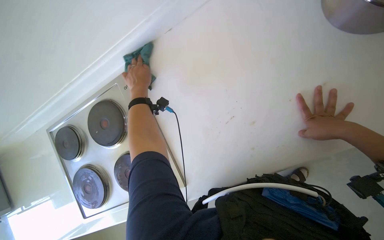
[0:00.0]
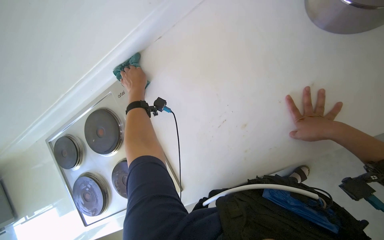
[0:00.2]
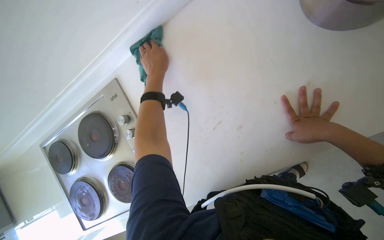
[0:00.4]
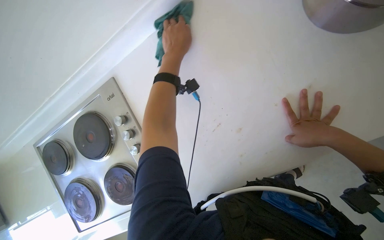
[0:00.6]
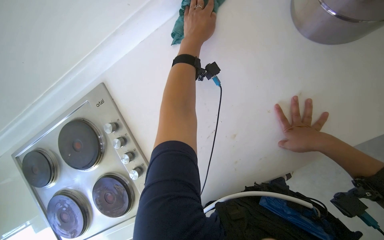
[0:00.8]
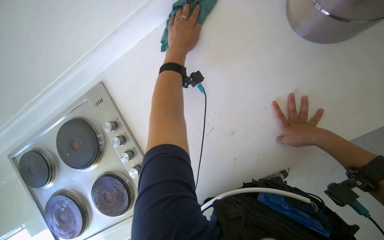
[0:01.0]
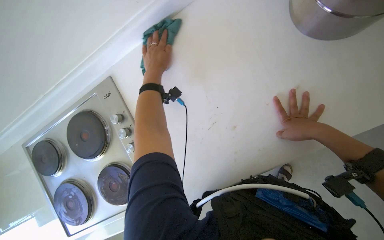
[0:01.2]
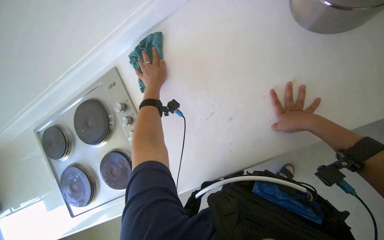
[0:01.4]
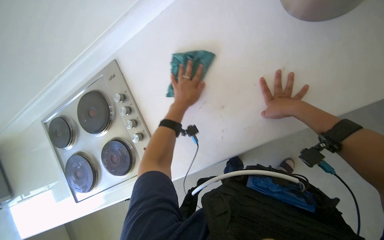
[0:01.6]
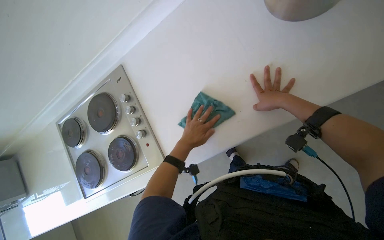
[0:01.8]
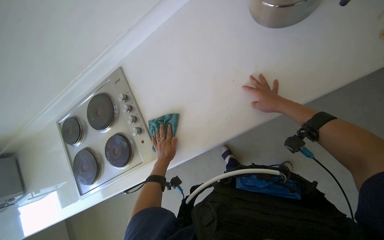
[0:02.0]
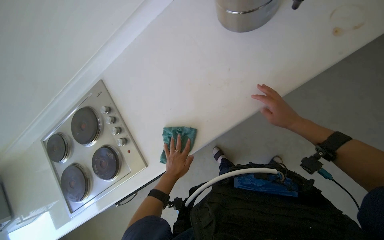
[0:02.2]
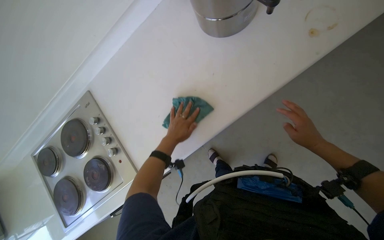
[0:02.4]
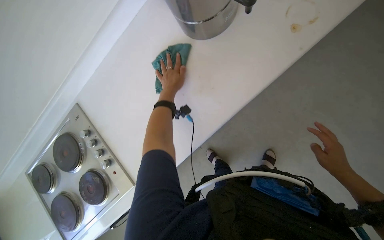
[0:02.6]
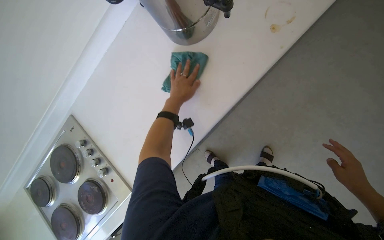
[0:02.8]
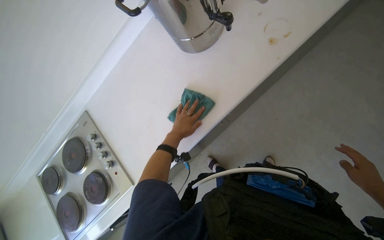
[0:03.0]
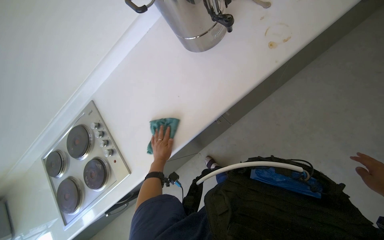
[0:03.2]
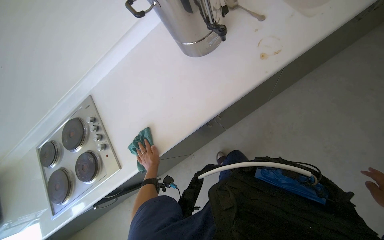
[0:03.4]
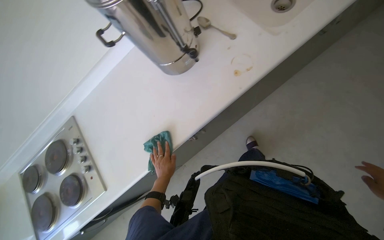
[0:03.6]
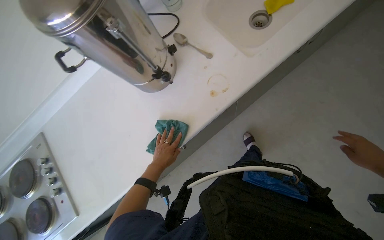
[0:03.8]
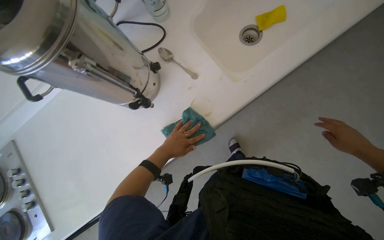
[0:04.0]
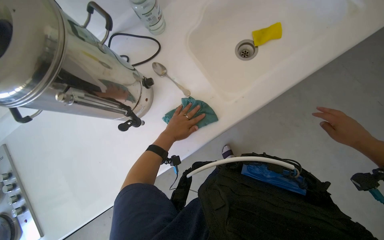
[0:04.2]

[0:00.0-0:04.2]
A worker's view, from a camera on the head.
Job: cleaning kitchen.
The whole recording: Wiping kitchen surfaces and stove. The worker wipes the kitchen counter, wall, and stove top with a green cloth.
0:00.0 to 0:01.4: The left hand reaches some 25 cm to the right, then returns.
0:01.4 to 0:02.8: The left hand shifts approximately 35 cm to the right, and goes down the picture and returns, some 35 cm each way. The right hand travels down the picture and to the right by roughly 50 cm.
0:02.8 to 0:04.2: The camera is carried about 40 cm.

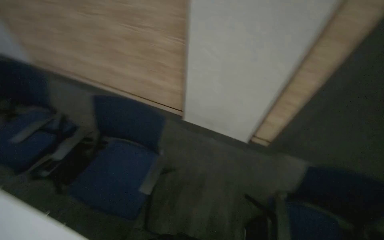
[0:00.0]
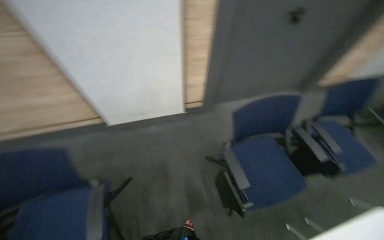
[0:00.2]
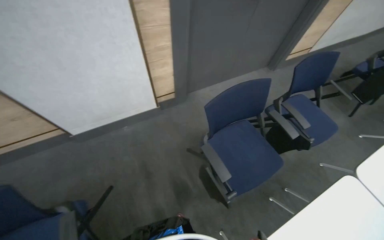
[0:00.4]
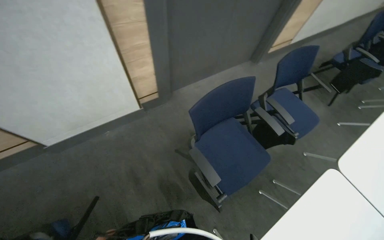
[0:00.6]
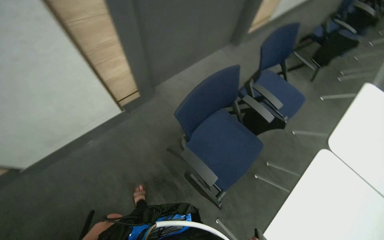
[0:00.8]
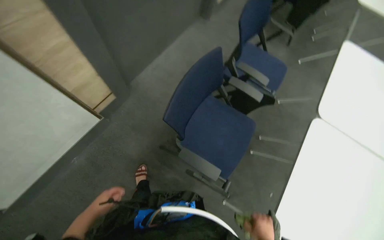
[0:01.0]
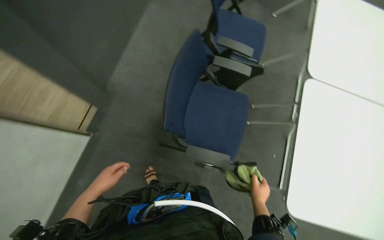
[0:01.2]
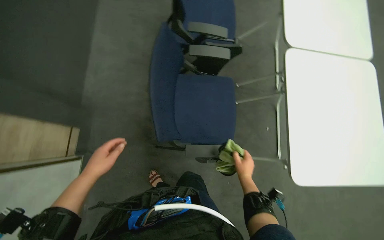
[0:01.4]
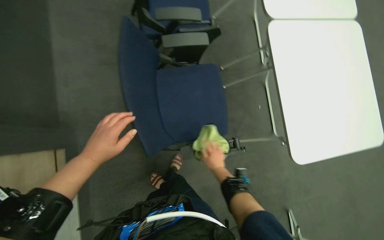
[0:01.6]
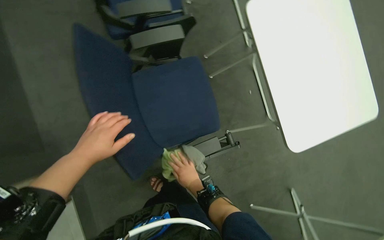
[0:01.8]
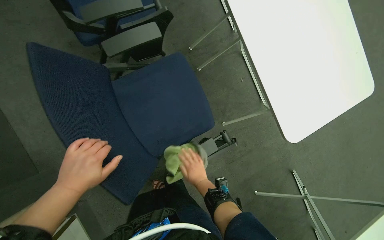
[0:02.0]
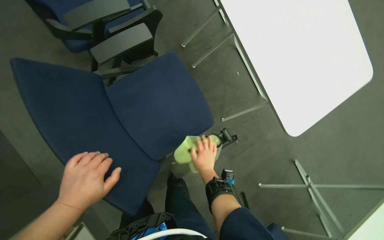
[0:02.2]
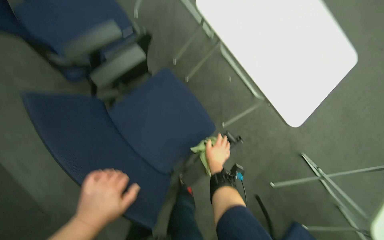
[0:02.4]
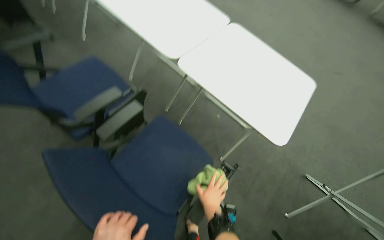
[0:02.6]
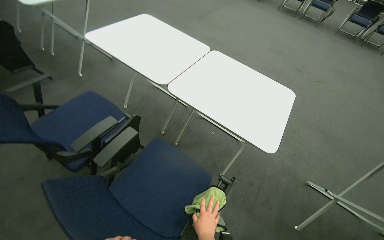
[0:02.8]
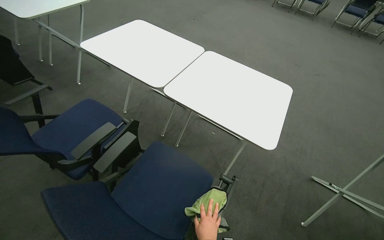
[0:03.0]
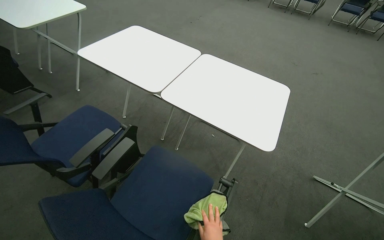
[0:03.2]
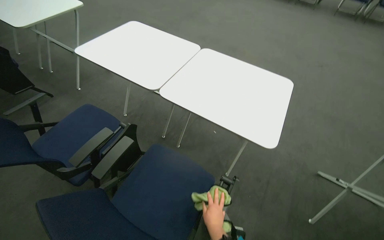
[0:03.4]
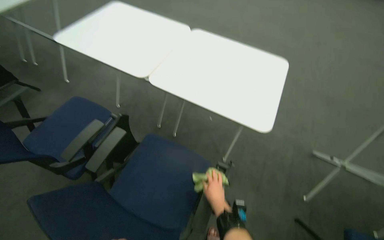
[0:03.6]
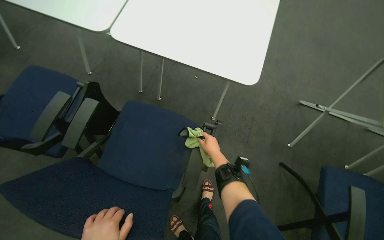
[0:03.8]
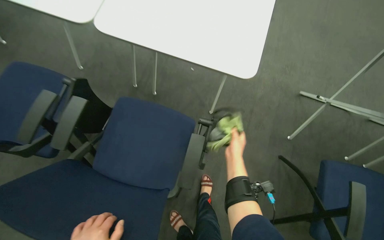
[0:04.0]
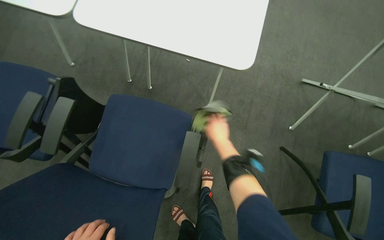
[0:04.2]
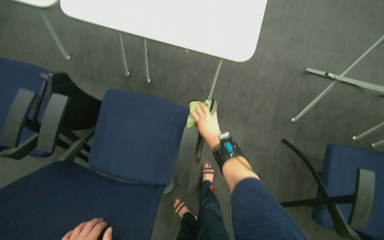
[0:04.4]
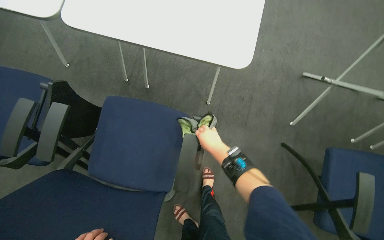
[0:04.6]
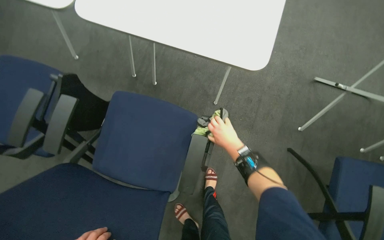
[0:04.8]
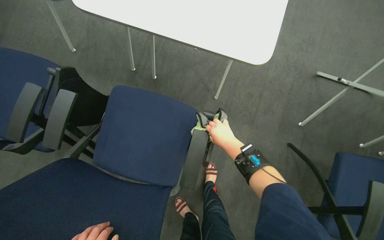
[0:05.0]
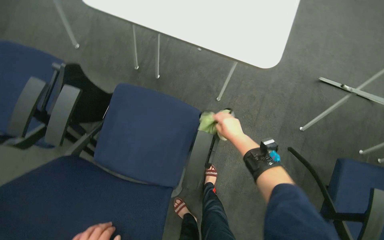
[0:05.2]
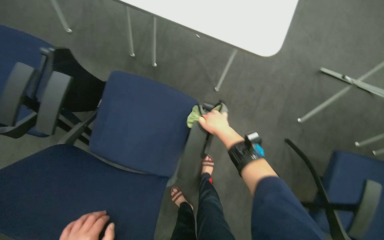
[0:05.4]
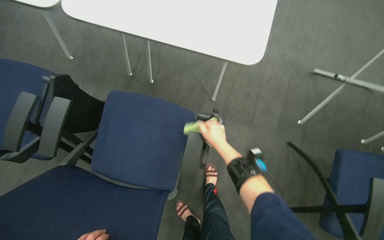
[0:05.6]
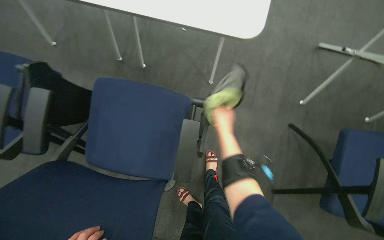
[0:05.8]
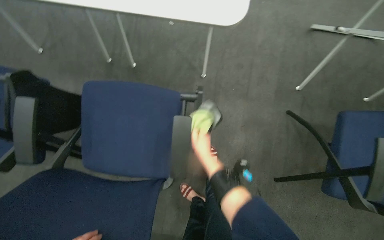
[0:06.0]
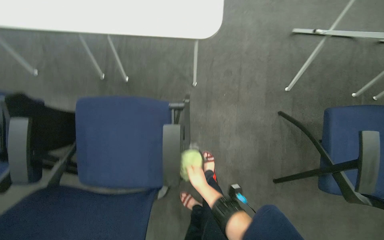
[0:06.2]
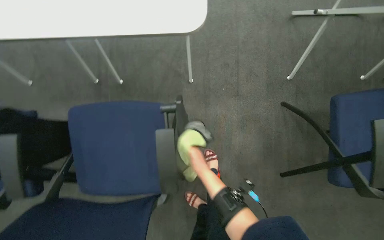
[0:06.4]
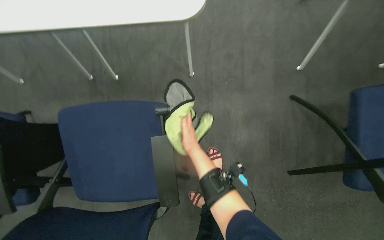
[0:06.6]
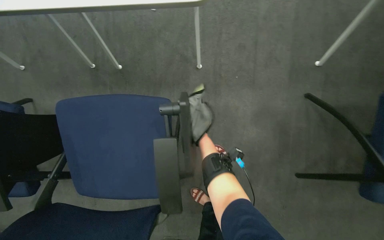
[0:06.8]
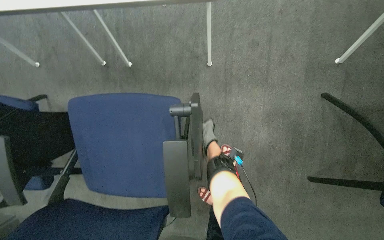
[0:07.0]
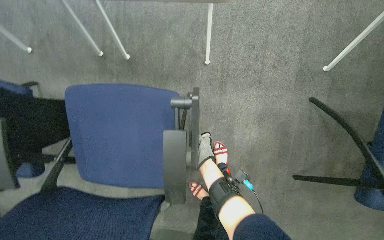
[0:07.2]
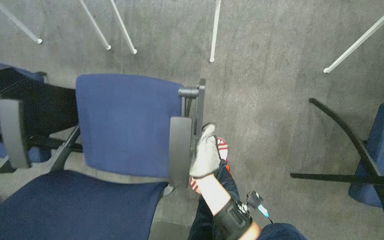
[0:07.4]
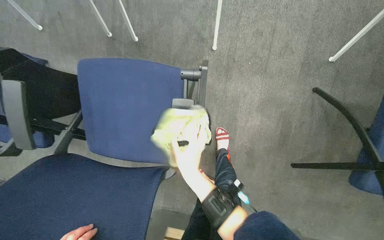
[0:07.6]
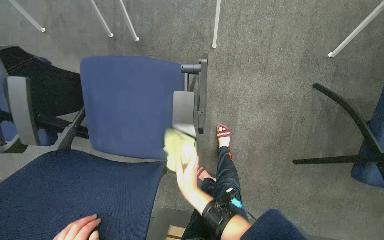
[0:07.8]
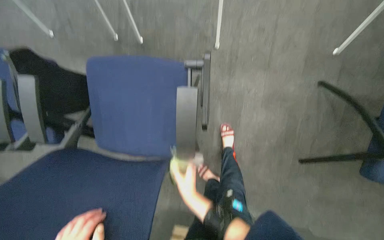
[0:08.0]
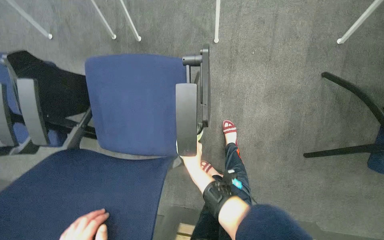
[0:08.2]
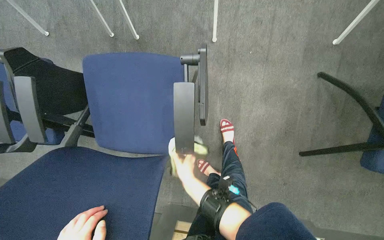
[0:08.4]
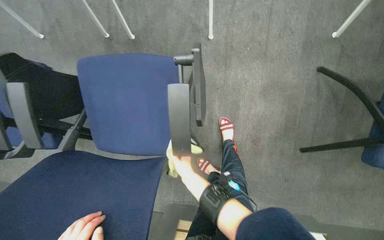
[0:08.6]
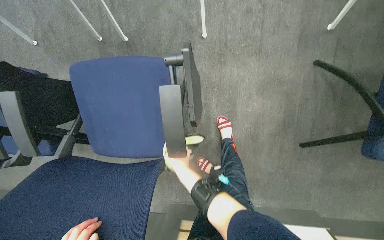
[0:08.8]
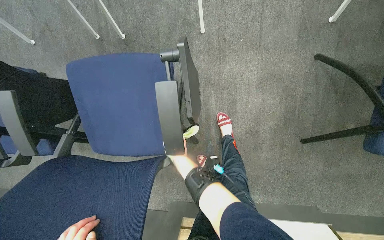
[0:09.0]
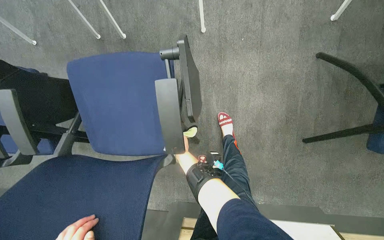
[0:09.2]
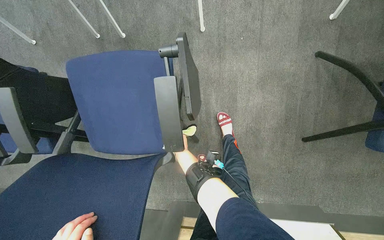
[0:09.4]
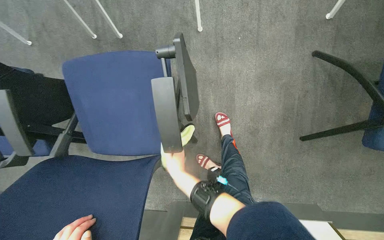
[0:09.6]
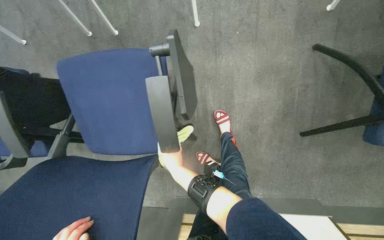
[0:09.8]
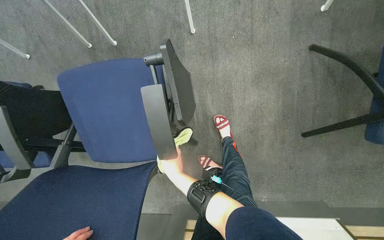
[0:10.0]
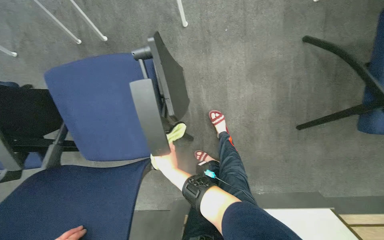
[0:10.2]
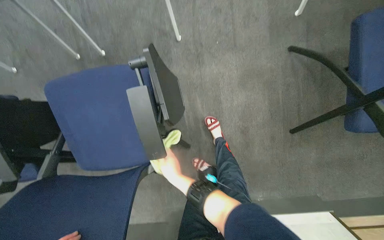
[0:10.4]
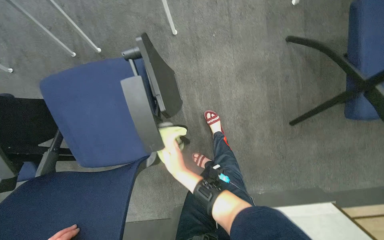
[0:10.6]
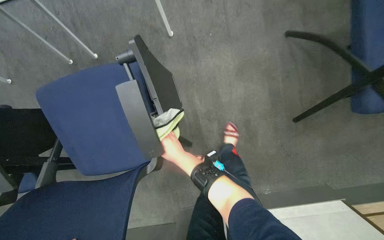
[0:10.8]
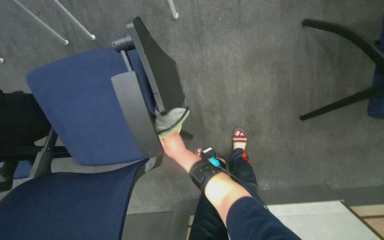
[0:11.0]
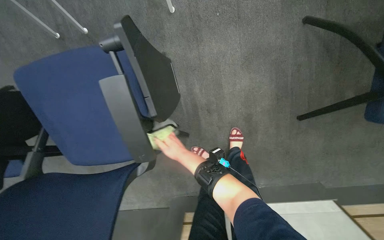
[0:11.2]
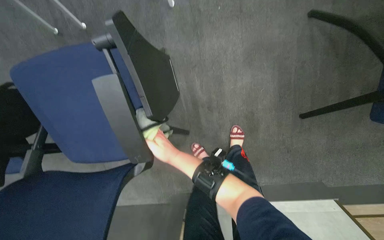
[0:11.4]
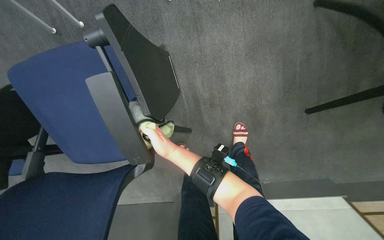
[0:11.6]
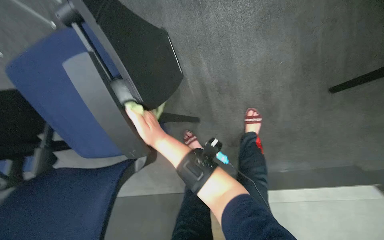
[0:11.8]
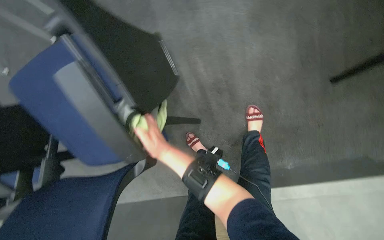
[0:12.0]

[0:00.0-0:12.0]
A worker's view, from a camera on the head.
Job: wiping surfaces.
The whole recording: Wiping conference room chairs. The worker wipes the seats, backrests, and frames of conference room chairs with a cloth.
0:00.0 to 0:01.6: The wearer moves some 60 cm. The wearer's head swings roughly 115 degrees to the right. The camera pitches downward, by approximately 50 degrees.
0:01.6 to 0:03.0: The camera pitches upward, by roughly 20 degrees. The scene turns some 50 degrees counterclockwise in the picture.
0:03.0 to 0:04.4: The camera pitches downward, by some 30 degrees.
0:06.0 to 0:07.6: The right hand goes roughly 10 cm down the picture.
0:07.6 to 0:09.0: The right hand swings nearer and farther, approximately 15 cm each way, with 2 reversals.
0:10.4 to 0:12.0: The wearer looks some 15 degrees further downward.

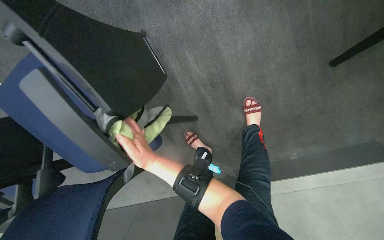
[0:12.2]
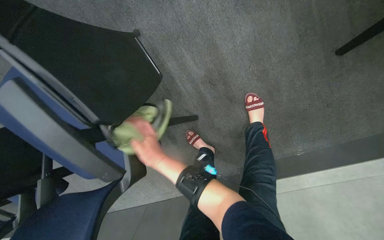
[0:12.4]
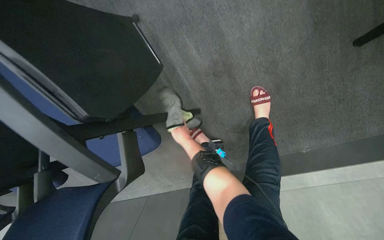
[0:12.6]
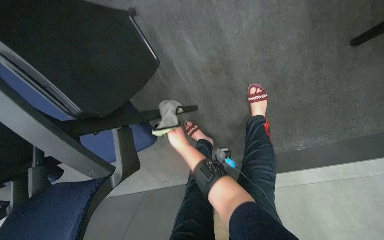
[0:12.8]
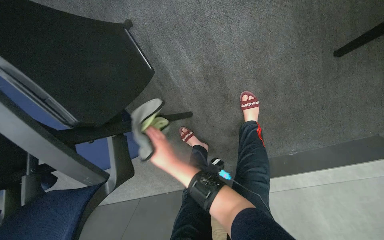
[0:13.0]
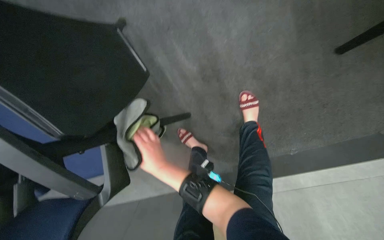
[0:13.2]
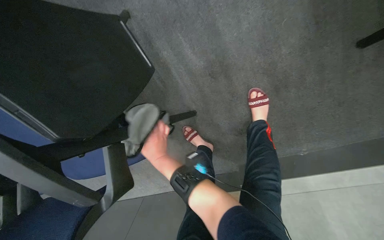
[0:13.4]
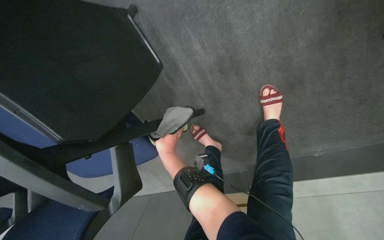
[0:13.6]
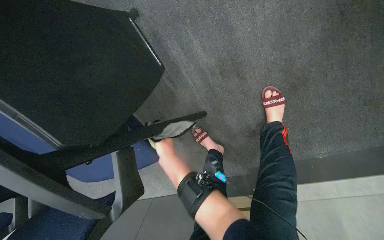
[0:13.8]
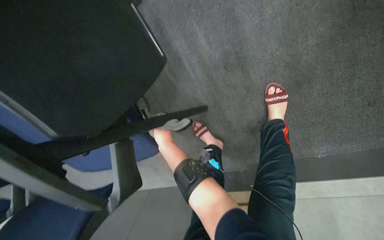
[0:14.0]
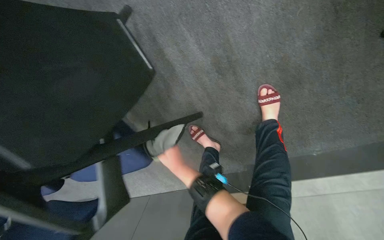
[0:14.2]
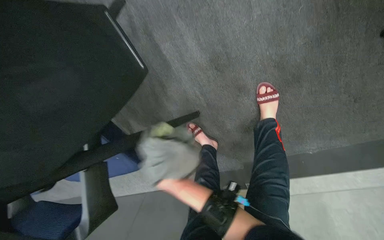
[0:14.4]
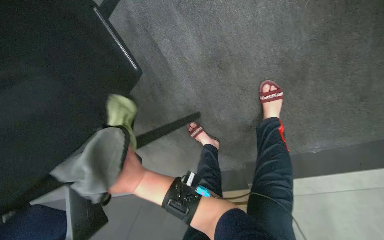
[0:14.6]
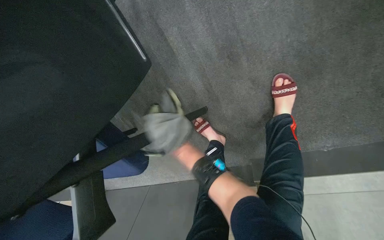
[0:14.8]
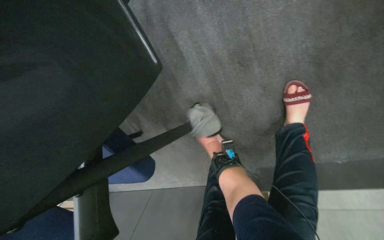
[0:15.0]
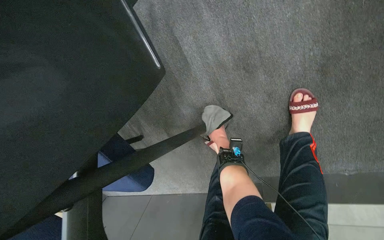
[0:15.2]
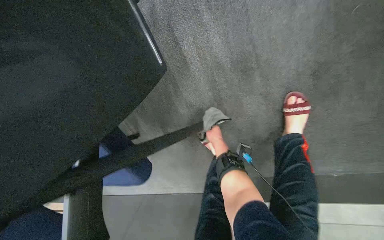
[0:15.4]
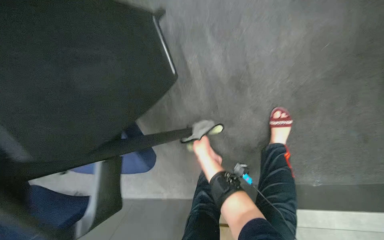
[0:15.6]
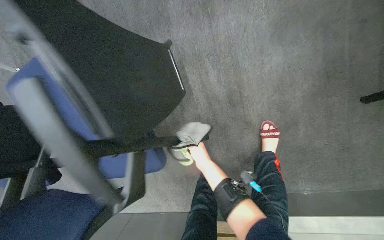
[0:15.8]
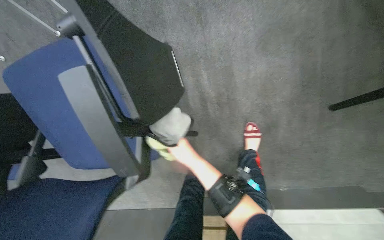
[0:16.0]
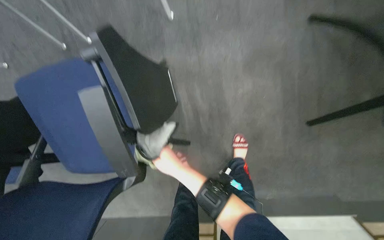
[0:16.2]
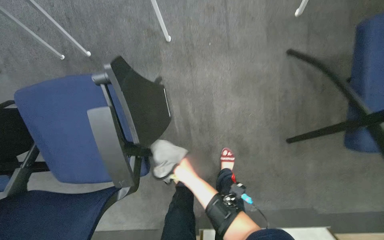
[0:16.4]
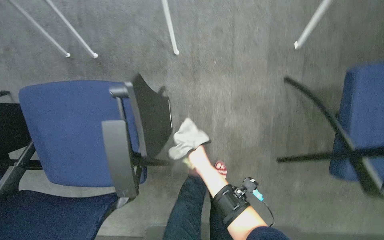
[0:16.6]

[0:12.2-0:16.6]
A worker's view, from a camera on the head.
Job: wiping surfaces.
The whole recording: Wiping conference room chairs. The worker wipes the seats, backrests, and frames of conference room chairs with a cloth.
0:12.2 to 0:13.6: The right hand moves nearer and farther over roughly 20 cm, changing direction 2 times.
0:15.2 to 0:16.6: The camera is carried about 40 cm. The view pans to the right by some 20 degrees. The view tips upward by approximately 20 degrees.
